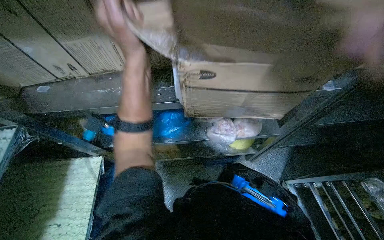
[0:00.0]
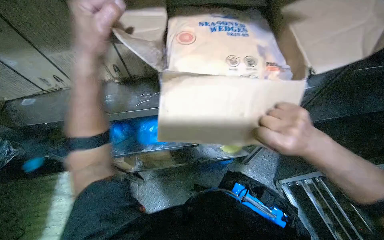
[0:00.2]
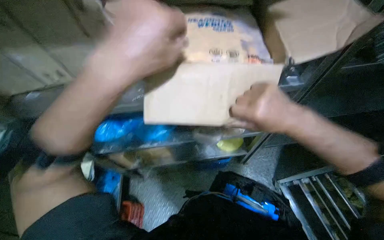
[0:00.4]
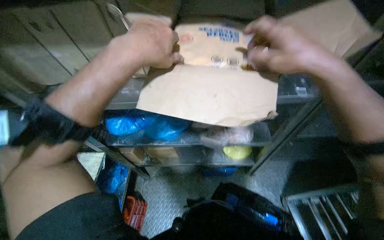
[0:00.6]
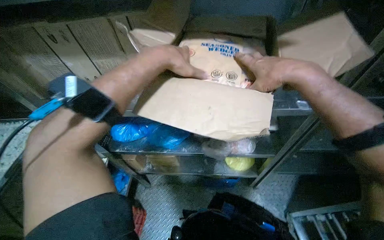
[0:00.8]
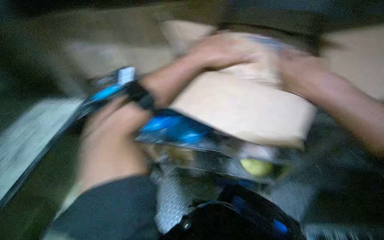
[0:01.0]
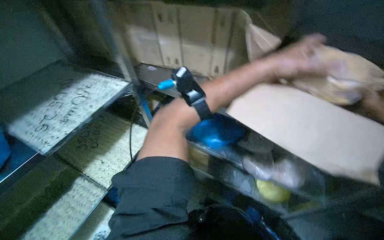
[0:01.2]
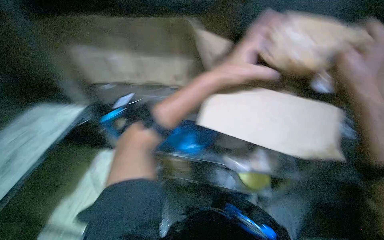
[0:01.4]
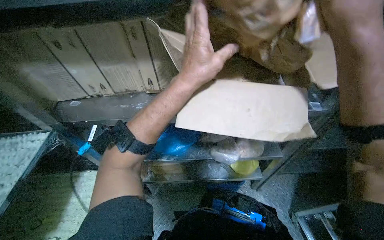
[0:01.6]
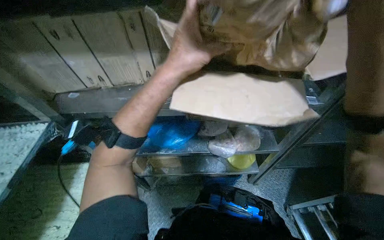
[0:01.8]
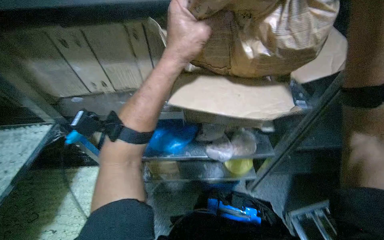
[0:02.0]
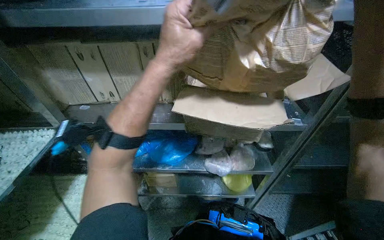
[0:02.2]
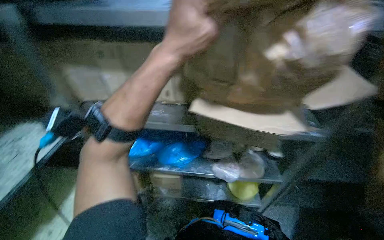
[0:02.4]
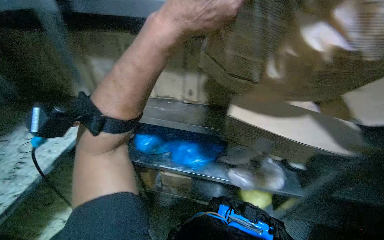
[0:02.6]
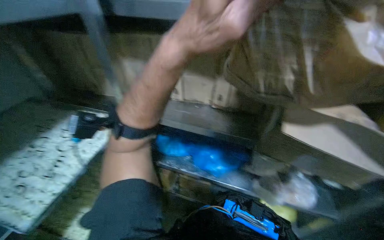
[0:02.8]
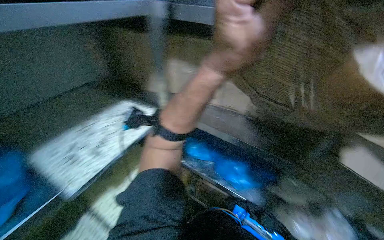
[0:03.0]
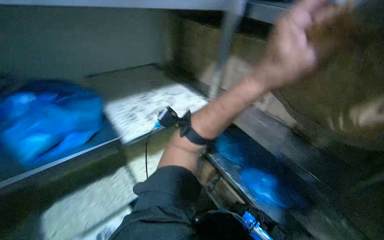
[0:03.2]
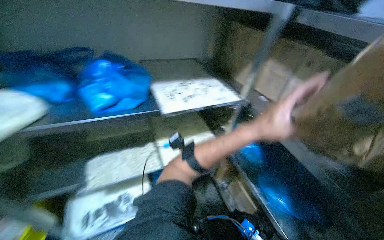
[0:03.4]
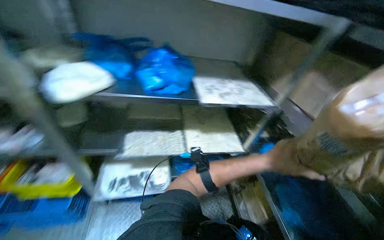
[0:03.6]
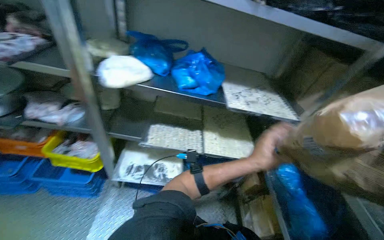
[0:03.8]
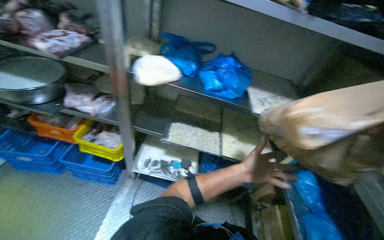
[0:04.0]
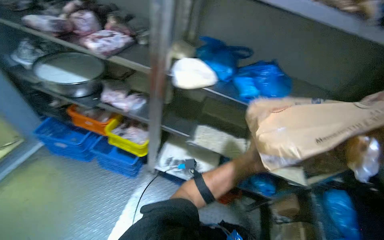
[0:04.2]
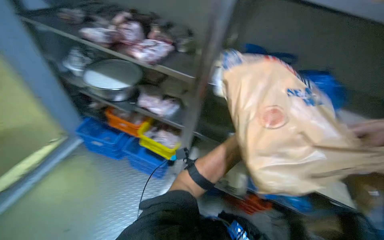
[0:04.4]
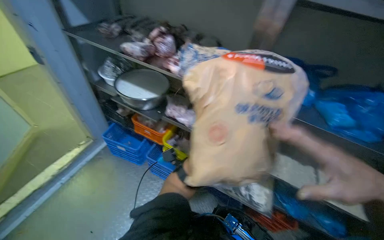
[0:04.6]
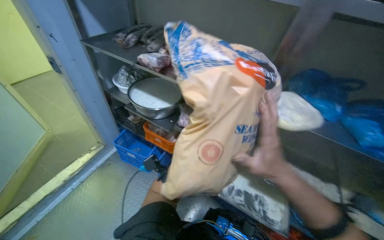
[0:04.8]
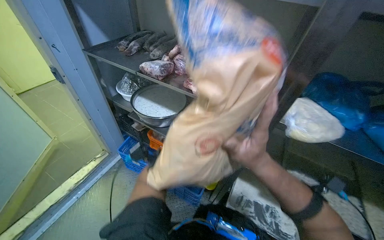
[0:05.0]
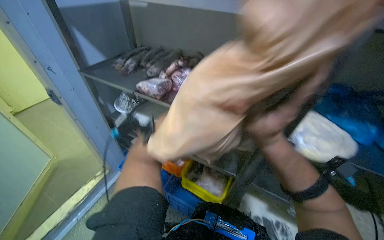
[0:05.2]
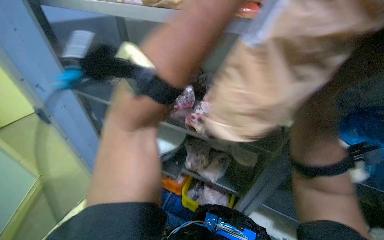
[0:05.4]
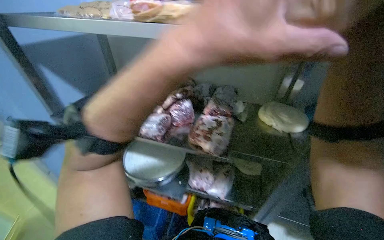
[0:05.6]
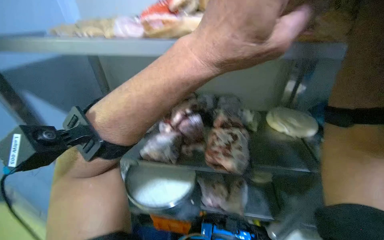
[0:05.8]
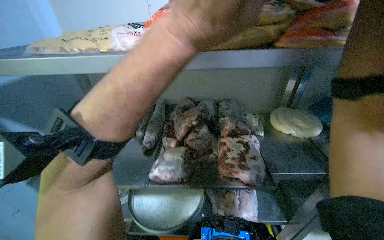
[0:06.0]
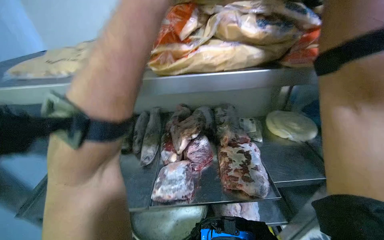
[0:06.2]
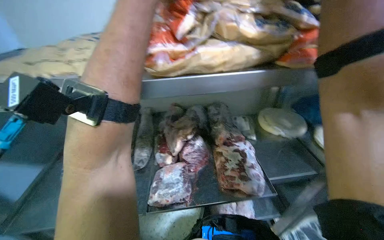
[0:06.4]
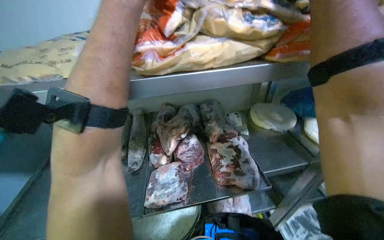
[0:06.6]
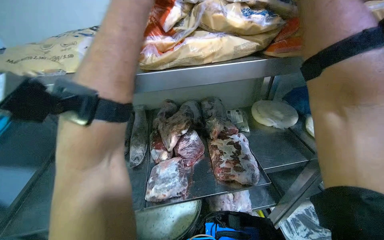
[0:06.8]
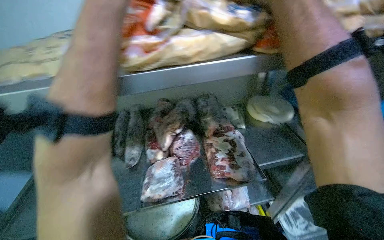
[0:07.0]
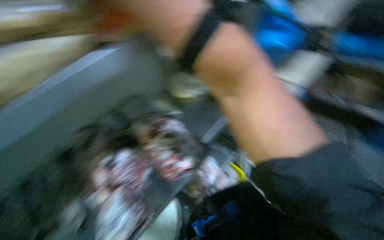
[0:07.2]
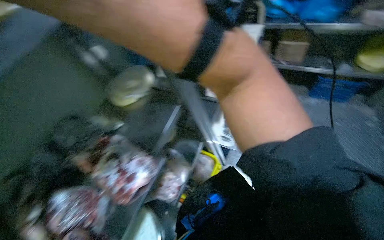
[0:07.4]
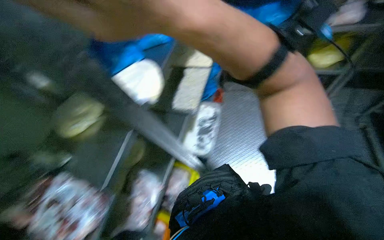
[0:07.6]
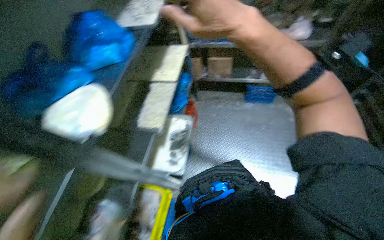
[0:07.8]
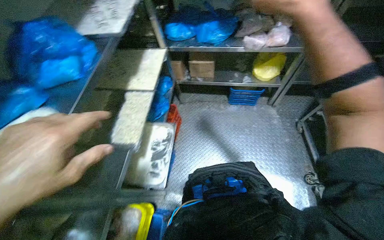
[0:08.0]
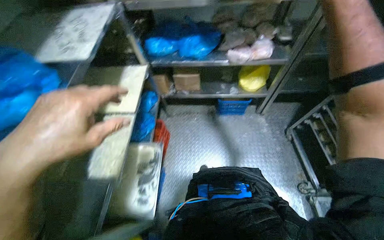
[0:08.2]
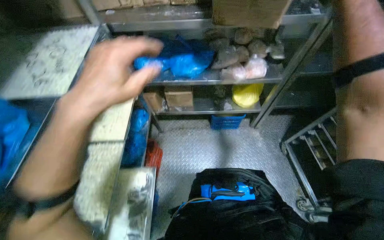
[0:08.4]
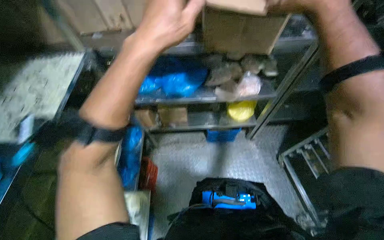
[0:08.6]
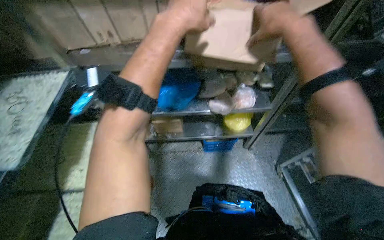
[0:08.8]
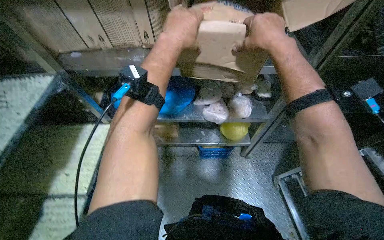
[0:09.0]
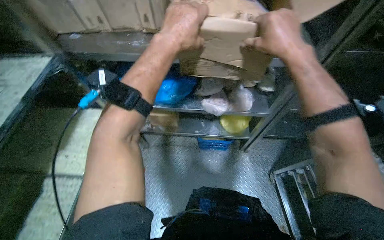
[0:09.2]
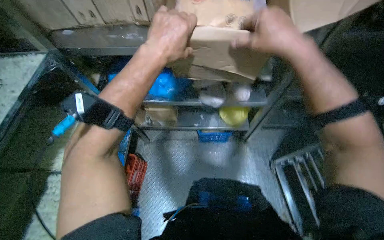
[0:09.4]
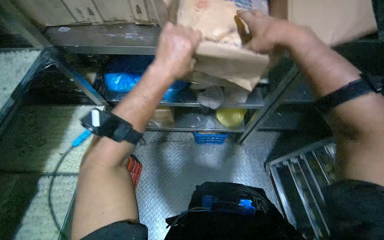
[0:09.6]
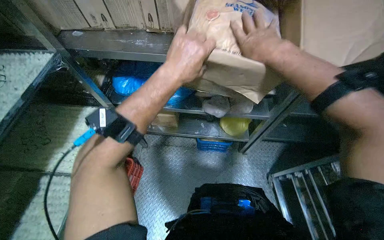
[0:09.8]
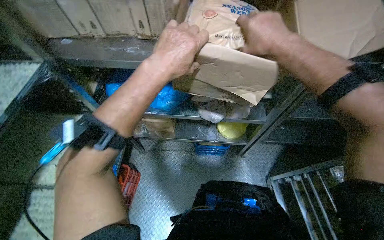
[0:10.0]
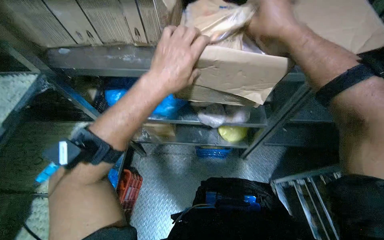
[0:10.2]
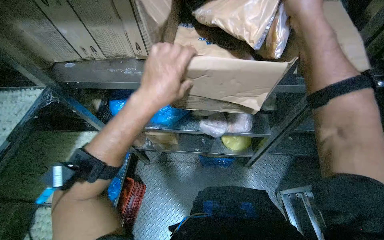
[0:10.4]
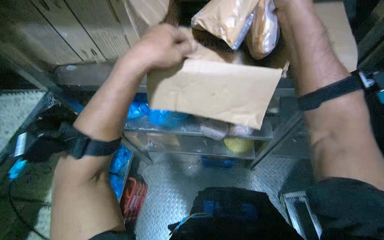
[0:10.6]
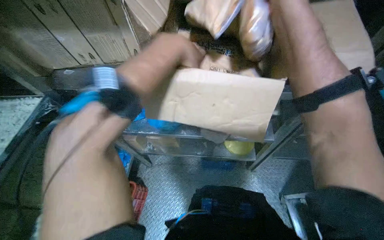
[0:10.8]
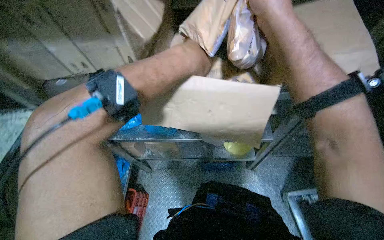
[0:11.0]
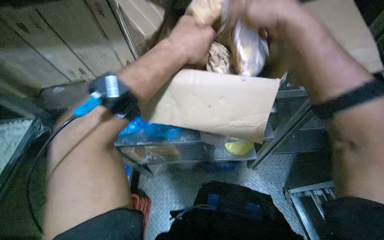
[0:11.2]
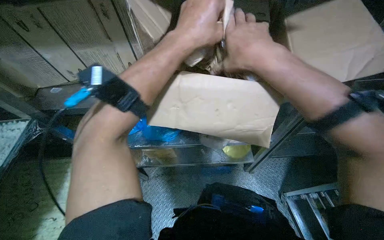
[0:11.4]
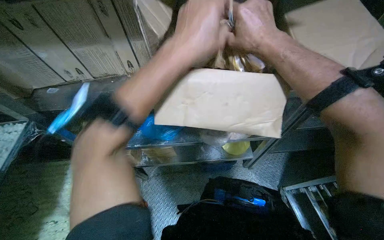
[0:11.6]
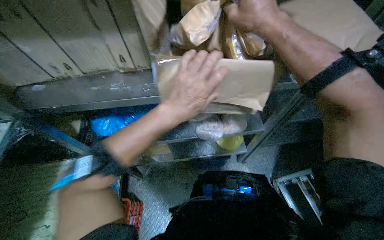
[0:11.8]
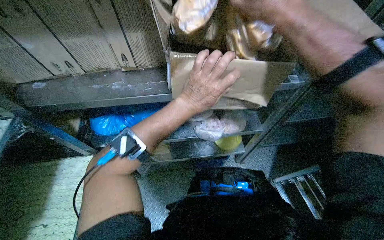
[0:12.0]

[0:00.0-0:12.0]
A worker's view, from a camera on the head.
Job: preparing food.
The whole recording: Stocking frozen food onto shelves. The worker unloads bags of frozen food from cardboard boxes and places them onto metal shelves.
0:00.0 to 0:01.6: The wearer looks some 25 degrees further to the left. The left hand heads down the picture, covering roughly 10 cm, and moves some 20 cm to the right and comes back.
0:03.0 to 0:04.4: The head travels some 50 cm. The head rotates approximately 60 degrees to the left.
0:04.4 to 0:06.0: The wearer moves roughly 50 cm. The wearer looks approximately 20 degrees further upward.
0:06.0 to 0:07.6: The wearer looks about 75 degrees further to the right.
0:07.6 to 0:09.0: The wearer moves approximately 80 cm. The wearer looks some 20 degrees further to the right.
0:10.4 to 0:12.0: The right hand heads to the left, covering approximately 10 cm; the left hand travels up the picture and back again, some 20 cm each way.

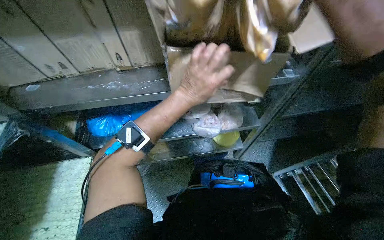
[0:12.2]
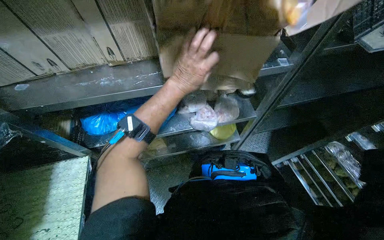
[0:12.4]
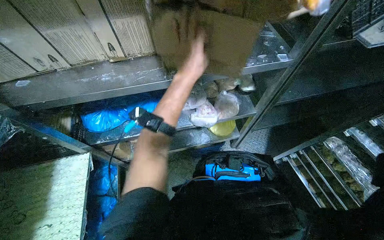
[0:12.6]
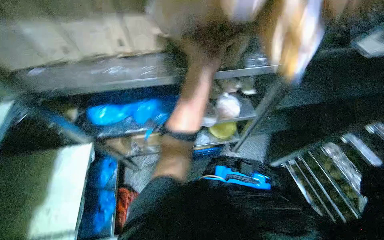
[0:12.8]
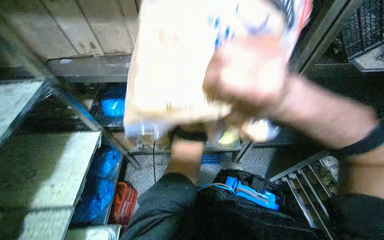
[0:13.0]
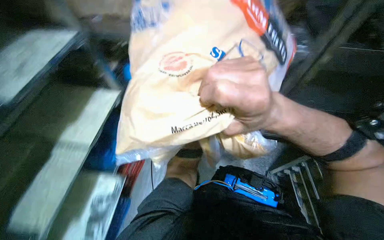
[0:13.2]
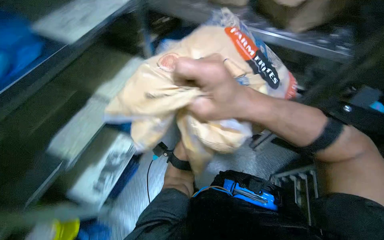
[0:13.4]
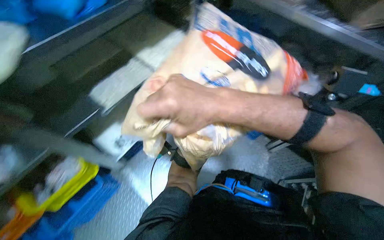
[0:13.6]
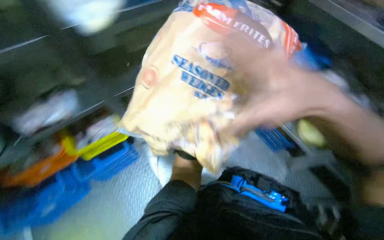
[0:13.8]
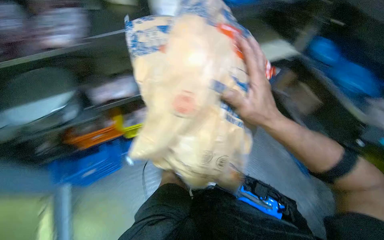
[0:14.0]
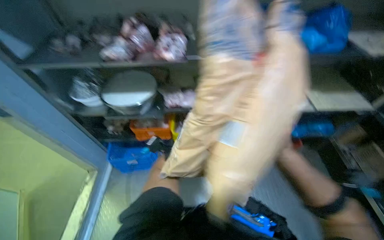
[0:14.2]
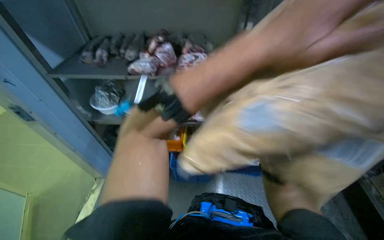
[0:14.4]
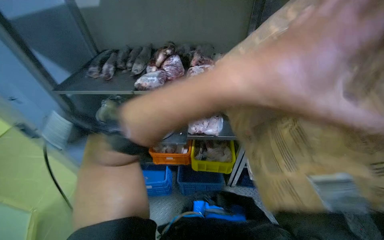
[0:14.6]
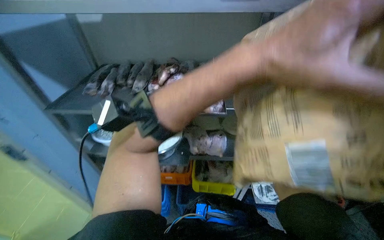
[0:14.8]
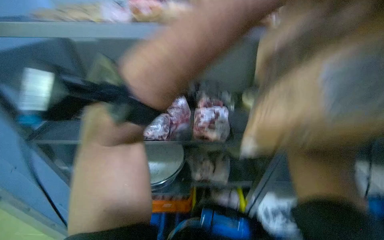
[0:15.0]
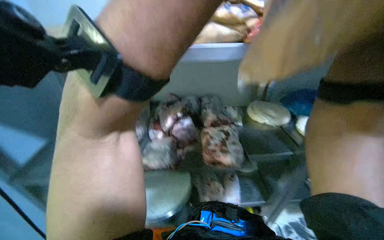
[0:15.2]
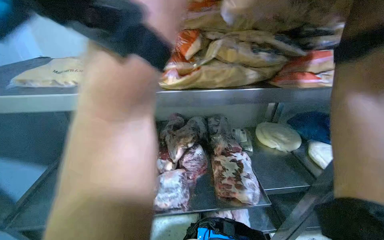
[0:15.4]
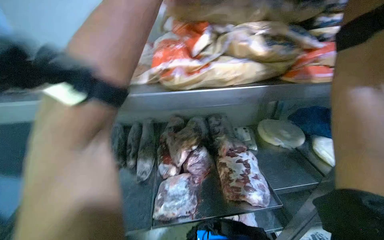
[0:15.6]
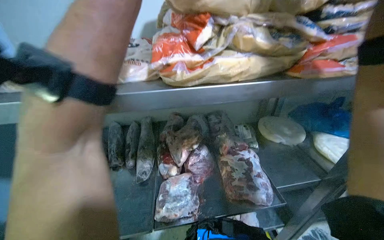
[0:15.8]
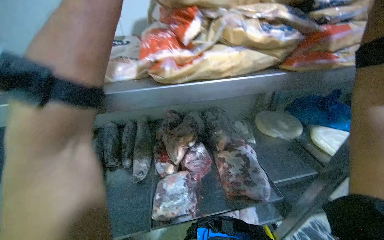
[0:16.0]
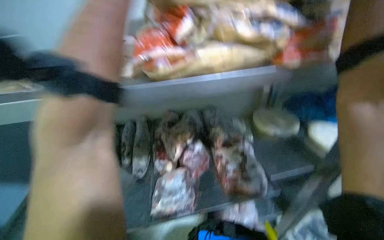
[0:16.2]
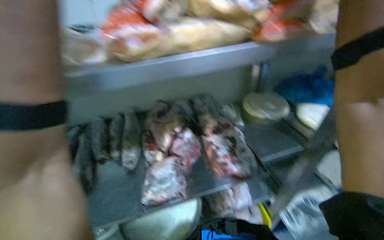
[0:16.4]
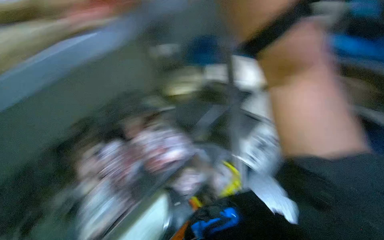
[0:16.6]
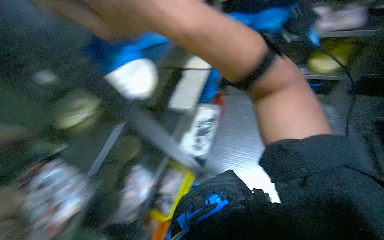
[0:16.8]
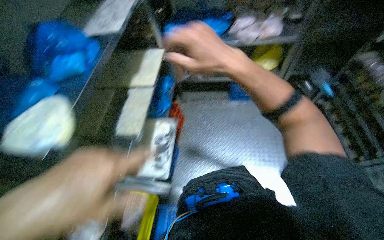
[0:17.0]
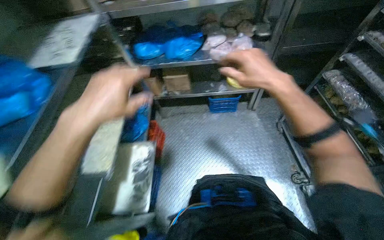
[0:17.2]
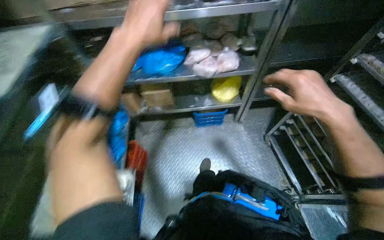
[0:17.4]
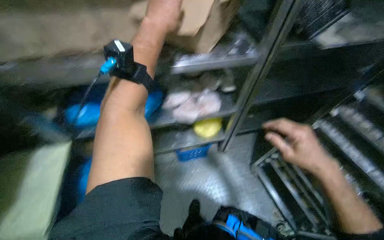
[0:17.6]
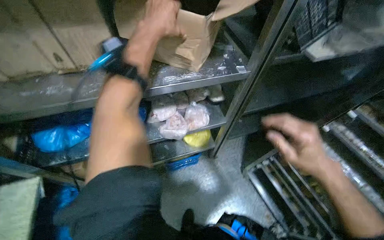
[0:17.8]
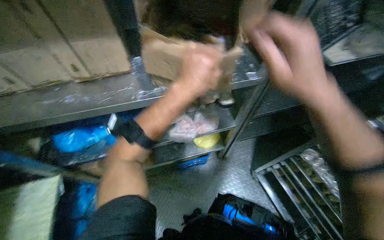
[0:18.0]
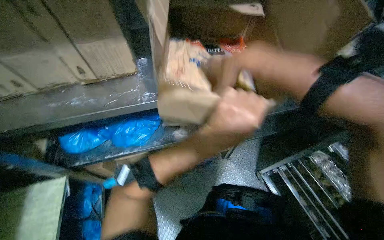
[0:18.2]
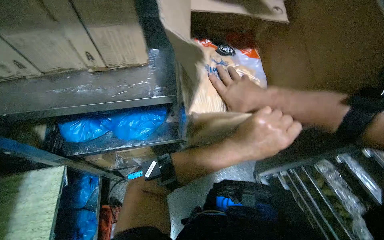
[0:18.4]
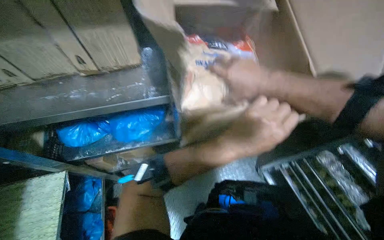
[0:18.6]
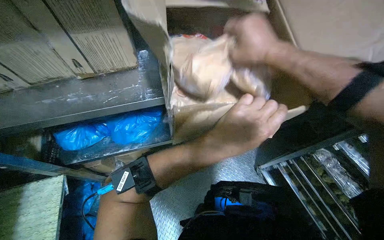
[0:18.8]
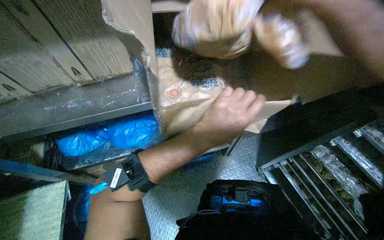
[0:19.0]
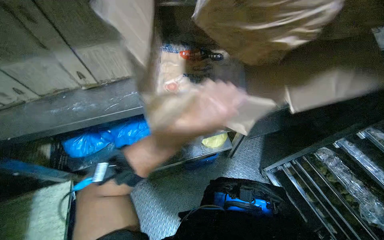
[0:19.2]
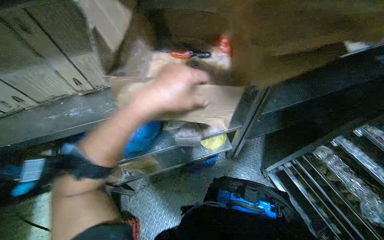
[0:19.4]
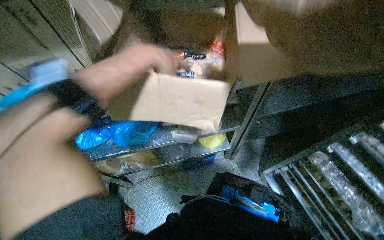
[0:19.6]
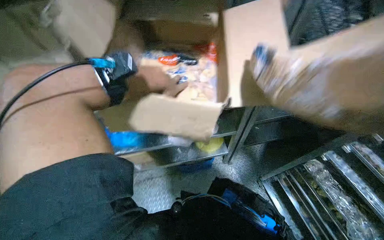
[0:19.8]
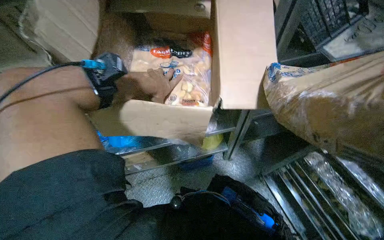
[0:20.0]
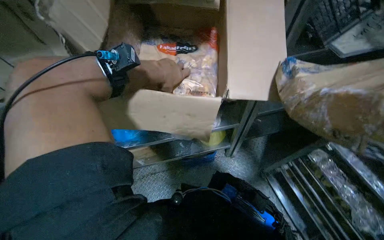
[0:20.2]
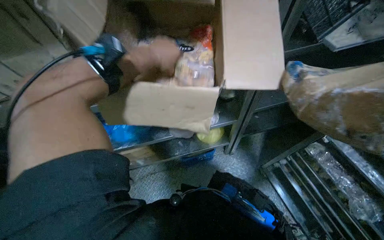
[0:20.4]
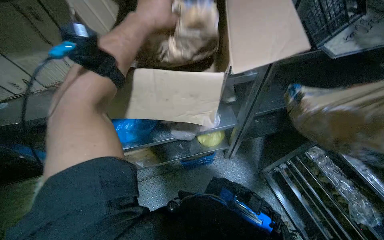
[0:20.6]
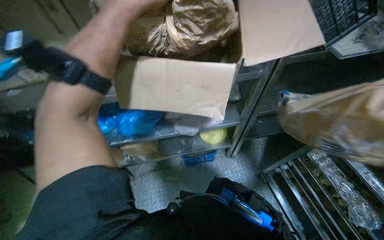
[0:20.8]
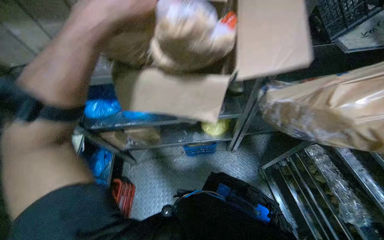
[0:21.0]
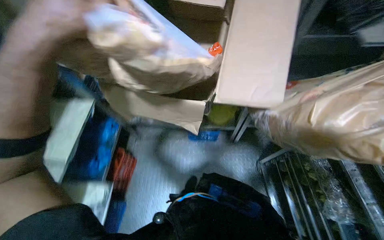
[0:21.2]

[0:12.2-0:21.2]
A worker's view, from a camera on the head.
Job: preparing food.
The whole recording: Stocking frozen food onto shelves. The worker unloads bags of frozen food from cardboard boxes and places them onto metal shelves.
0:12.2 to 0:13.8: The view pans to the left by some 25 degrees.
0:13.8 to 0:15.2: The wearer's head swings about 20 degrees to the left. The view tilts approximately 25 degrees upward.
0:16.6 to 0:18.2: The head travels some 60 cm. The wearer looks about 20 degrees further to the right.
0:18.2 to 0:19.8: The left hand moves up the picture and to the left, roughly 15 cm.
0:19.8 to 0:21.2: The left hand goes some 25 cm nearer to the camera.
